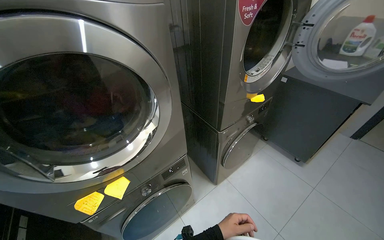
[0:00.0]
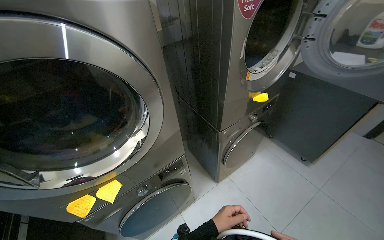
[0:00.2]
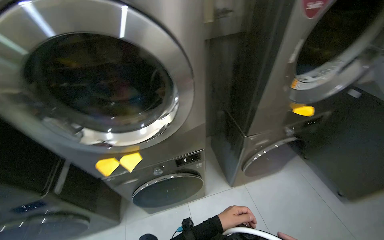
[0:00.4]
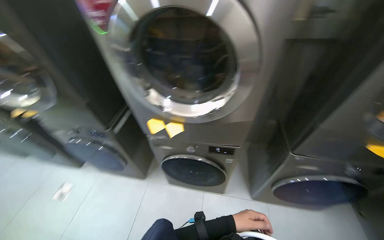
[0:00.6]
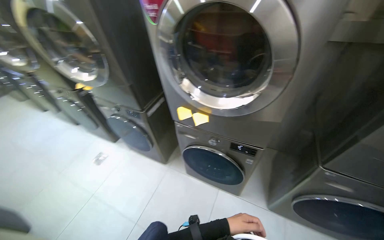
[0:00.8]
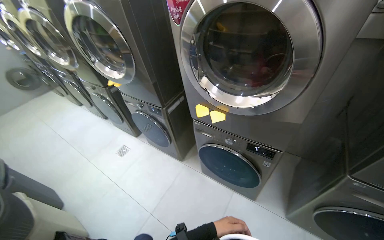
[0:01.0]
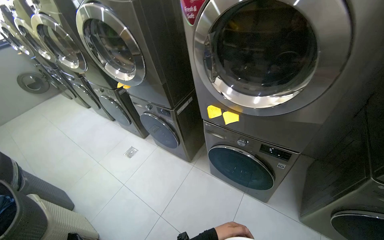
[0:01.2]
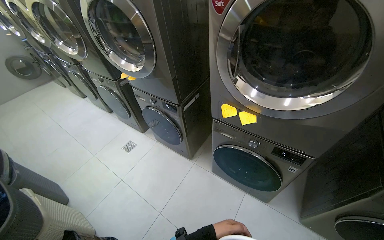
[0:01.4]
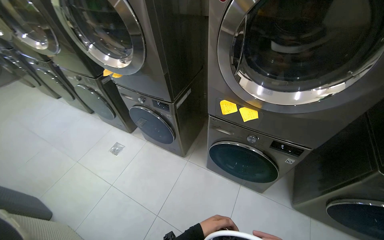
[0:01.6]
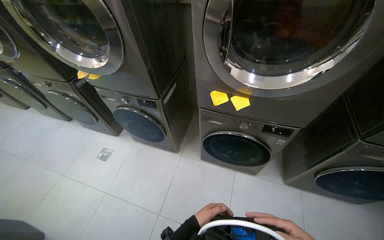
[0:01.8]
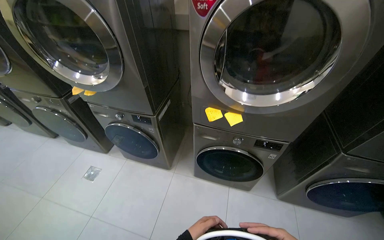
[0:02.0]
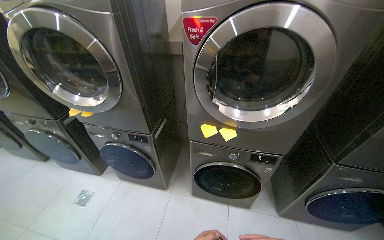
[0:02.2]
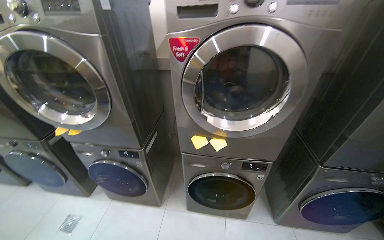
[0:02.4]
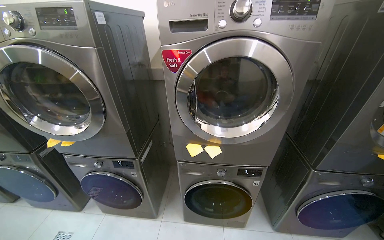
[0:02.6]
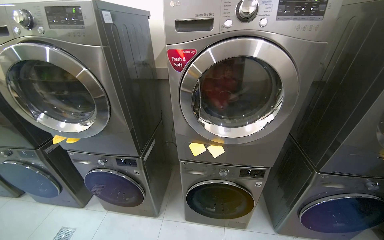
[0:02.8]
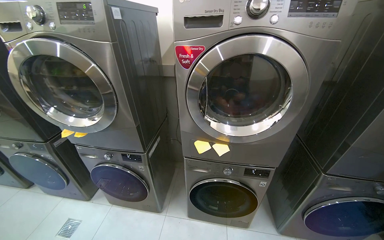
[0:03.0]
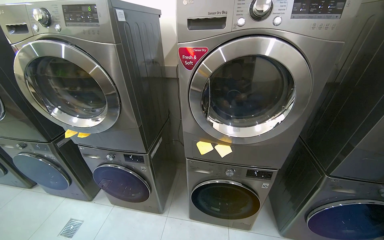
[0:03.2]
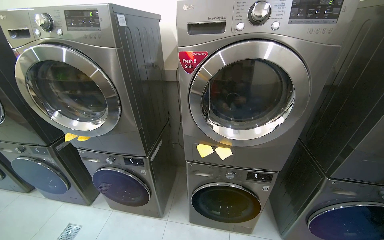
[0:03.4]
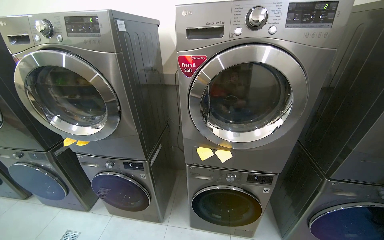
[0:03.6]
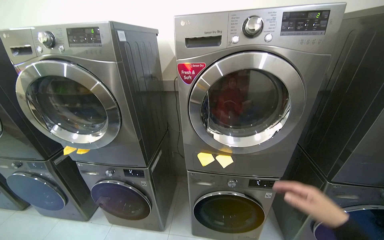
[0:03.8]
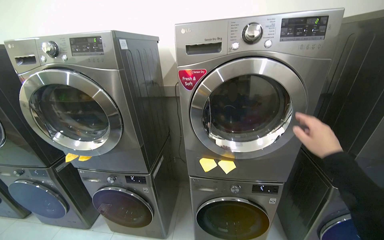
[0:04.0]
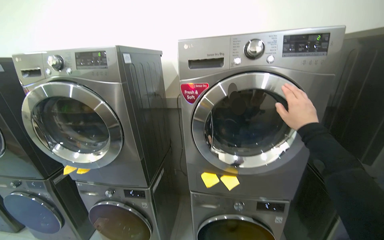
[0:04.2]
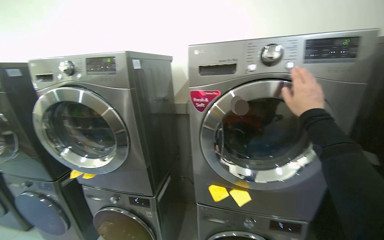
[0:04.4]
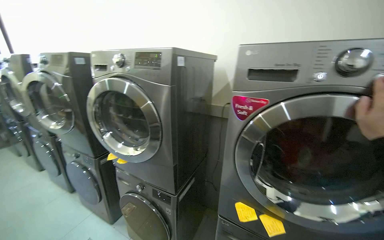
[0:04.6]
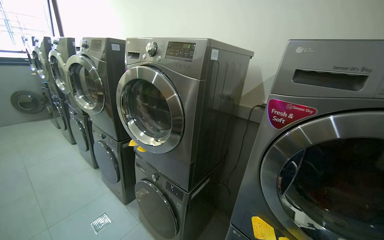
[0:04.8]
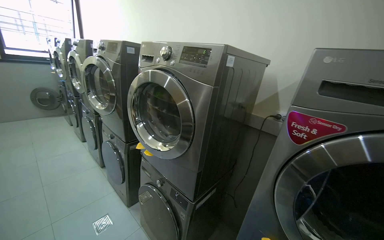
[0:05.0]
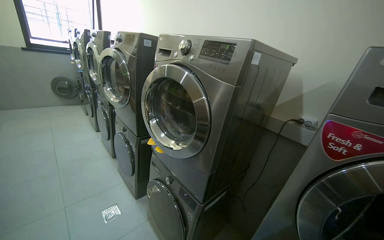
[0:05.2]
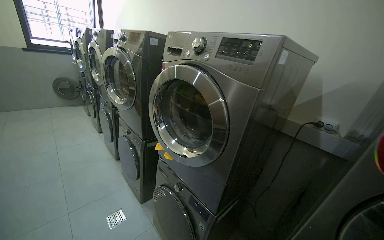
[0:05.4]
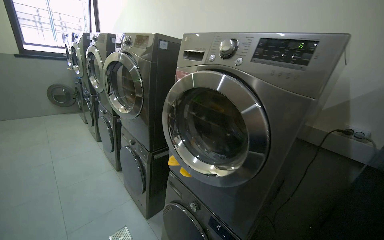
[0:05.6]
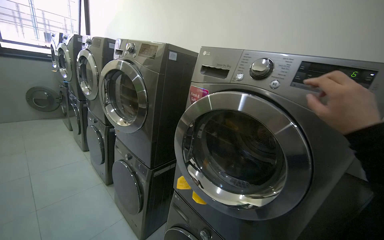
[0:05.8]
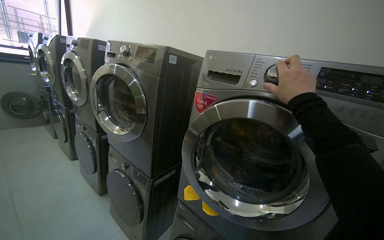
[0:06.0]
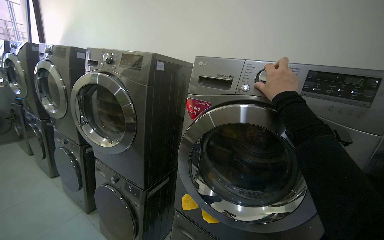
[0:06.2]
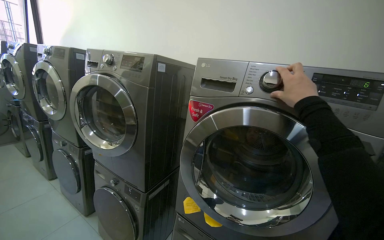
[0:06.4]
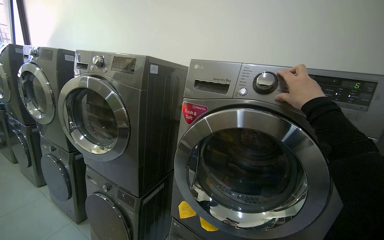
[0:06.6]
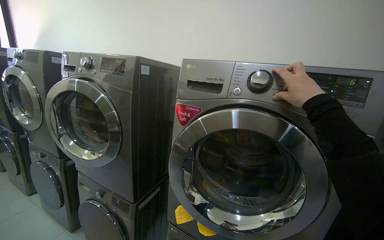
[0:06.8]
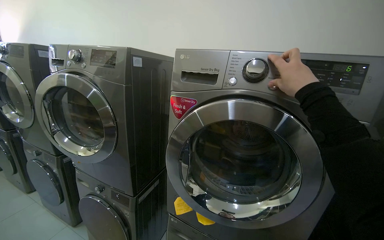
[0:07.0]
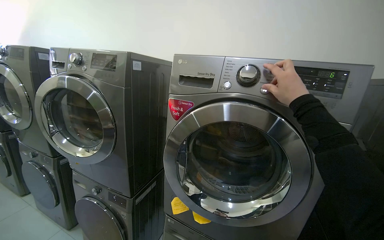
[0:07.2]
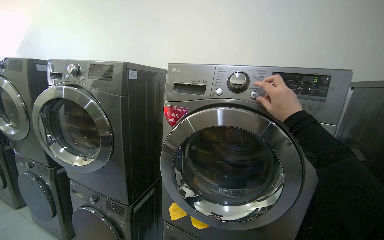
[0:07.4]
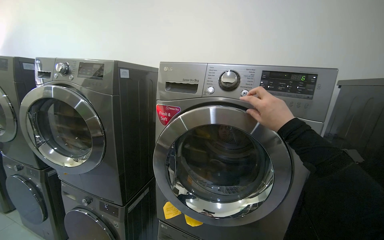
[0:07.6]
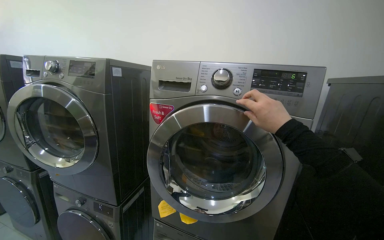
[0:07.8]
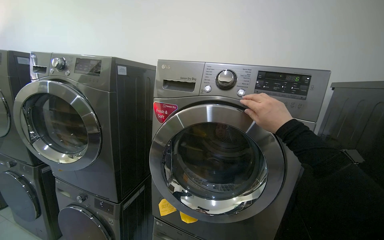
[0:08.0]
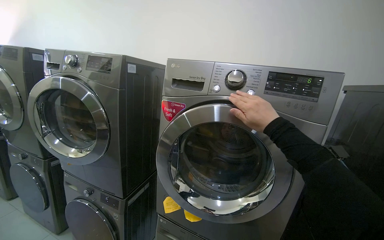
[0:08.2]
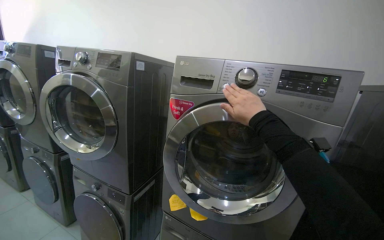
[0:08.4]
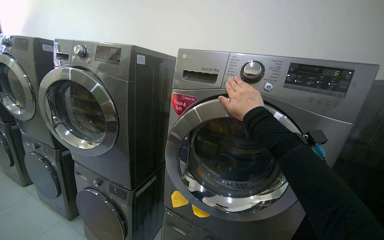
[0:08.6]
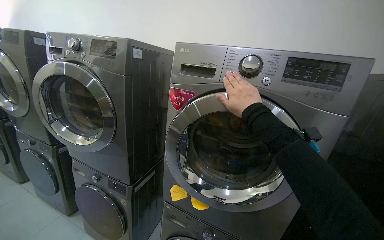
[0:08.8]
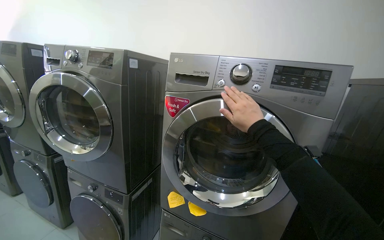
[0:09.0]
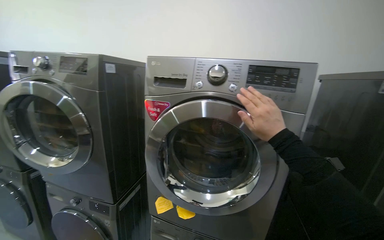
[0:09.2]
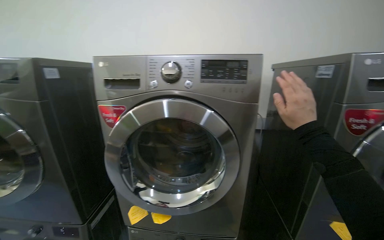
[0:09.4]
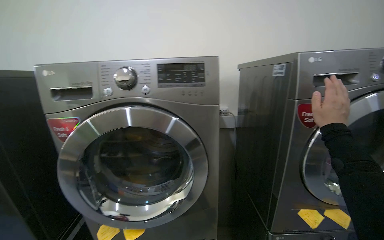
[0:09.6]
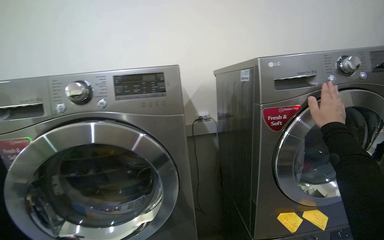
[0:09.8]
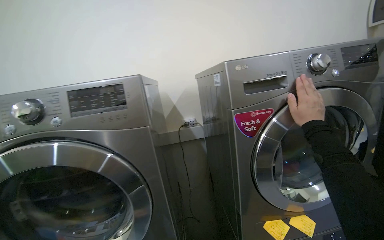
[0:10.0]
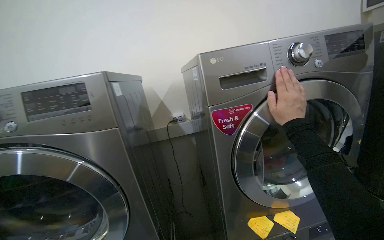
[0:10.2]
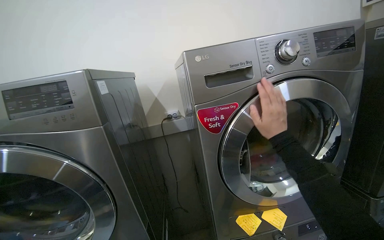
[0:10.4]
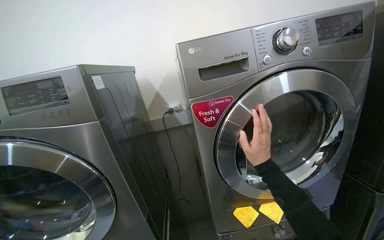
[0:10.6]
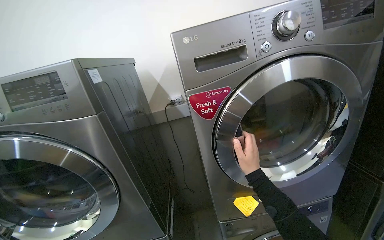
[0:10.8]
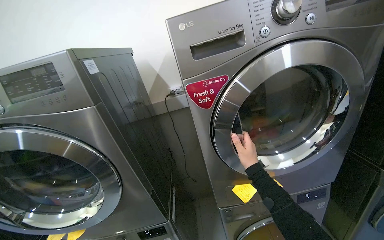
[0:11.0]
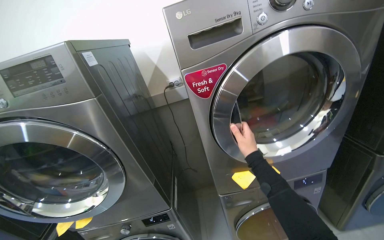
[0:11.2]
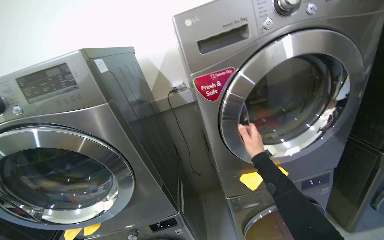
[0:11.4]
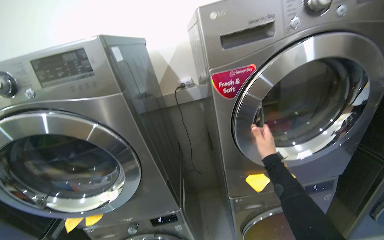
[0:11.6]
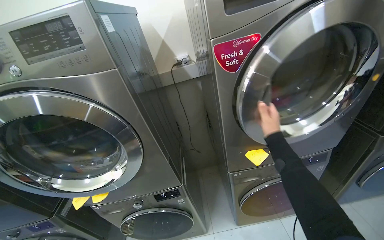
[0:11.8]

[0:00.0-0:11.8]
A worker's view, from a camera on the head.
Job: managing laundry.
The whole recording: Unloading and folding laundry. The worker unloads clothes from the dryer, folds them, and places them into a laundry basket.
0:00.0 to 0:01.4: The wearer looks about 70 degrees further to the left.
0:01.4 to 0:03.0: The head turns to the right by approximately 25 degrees. The view tips upward by about 15 degrees.
0:03.0 to 0:04.4: The view tilts some 10 degrees upward.
0:04.4 to 0:06.0: The camera travels roughly 60 cm. The head turns to the left by approximately 30 degrees.
0:06.0 to 0:07.4: The head turns to the right by some 15 degrees.
0:07.4 to 0:08.8: The right hand travels to the left by some 15 cm.
0:08.8 to 0:10.4: The head travels approximately 50 cm. The wearer's head swings some 35 degrees to the right.
0:10.4 to 0:11.8: The camera pitches downward, by roughly 20 degrees.

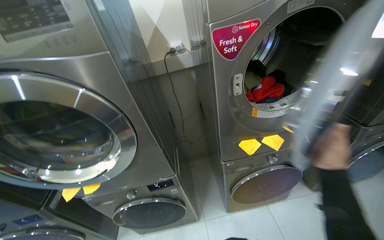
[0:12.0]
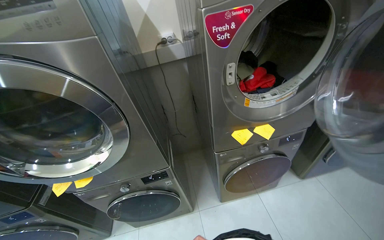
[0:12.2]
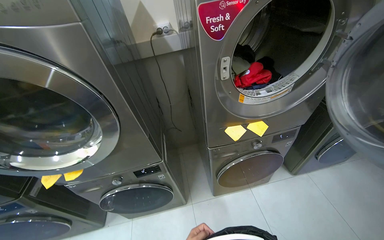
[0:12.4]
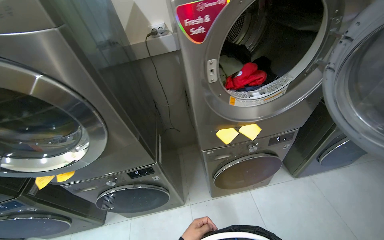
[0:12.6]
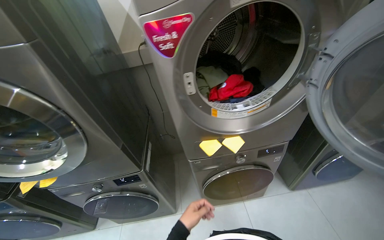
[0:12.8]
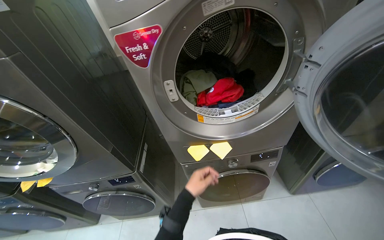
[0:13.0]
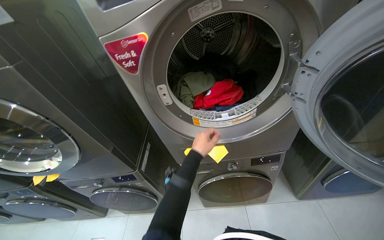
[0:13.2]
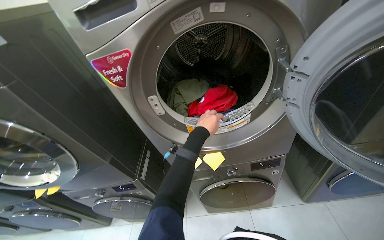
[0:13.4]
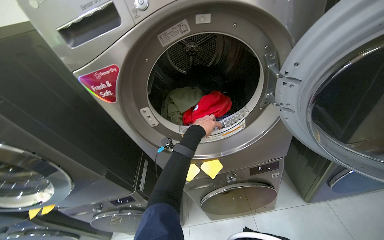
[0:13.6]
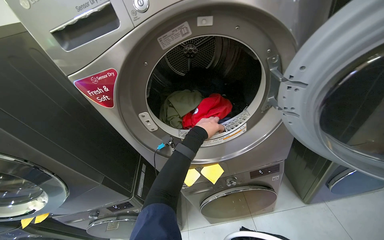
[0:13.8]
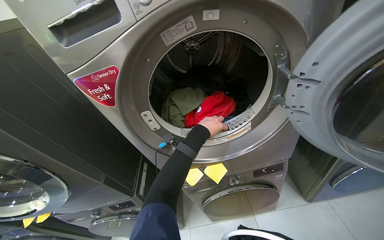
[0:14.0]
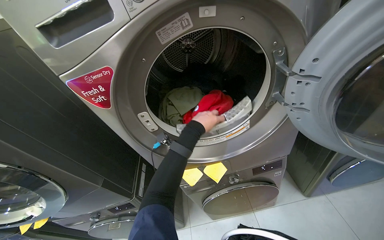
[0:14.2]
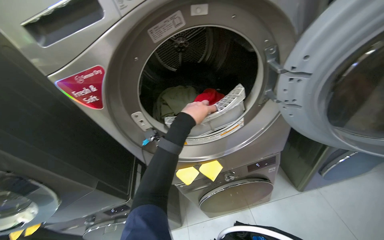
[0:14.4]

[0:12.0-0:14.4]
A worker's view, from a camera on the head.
Job: managing laundry.
The whole recording: Unloading and folding laundry. The worker unloads clothes from the dryer, folds them, and places them into a laundry basket.
0:13.2 to 0:14.4: The left hand shifts some 20 cm up the picture.

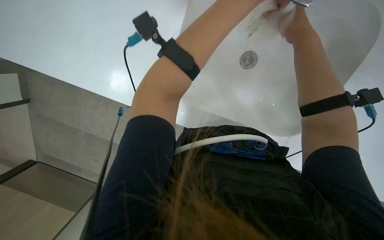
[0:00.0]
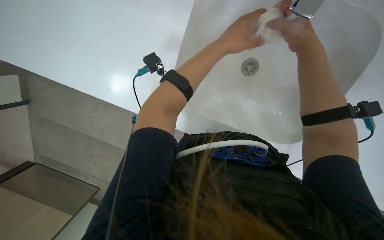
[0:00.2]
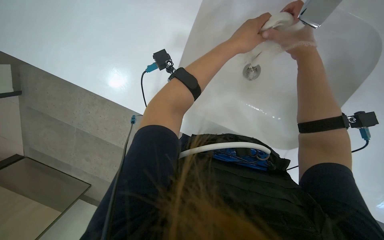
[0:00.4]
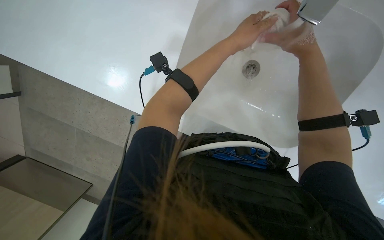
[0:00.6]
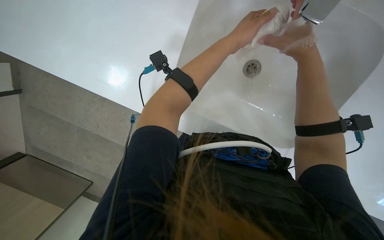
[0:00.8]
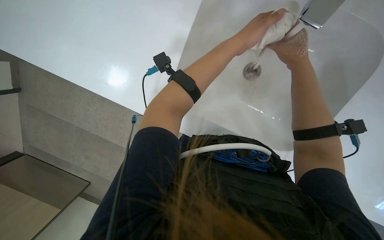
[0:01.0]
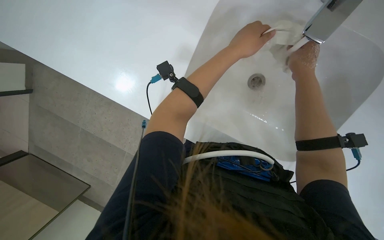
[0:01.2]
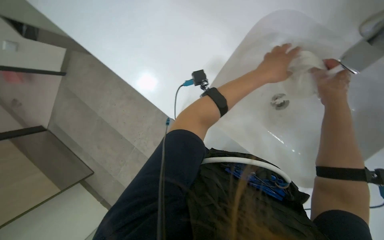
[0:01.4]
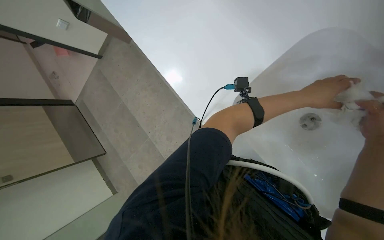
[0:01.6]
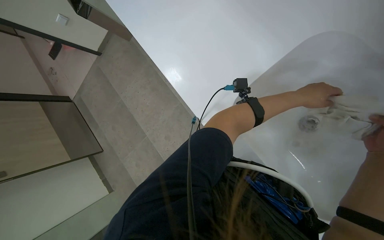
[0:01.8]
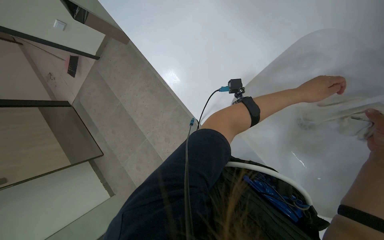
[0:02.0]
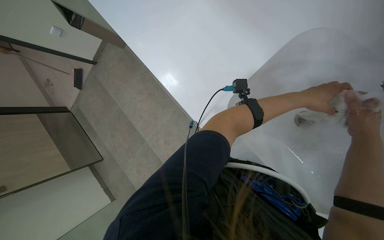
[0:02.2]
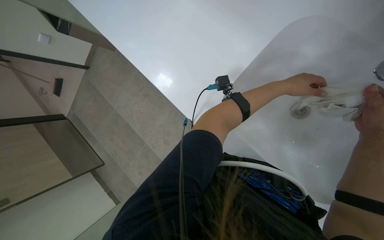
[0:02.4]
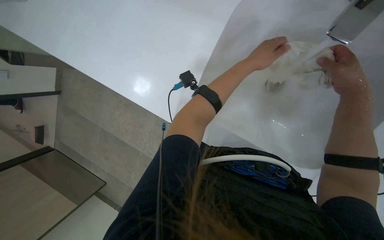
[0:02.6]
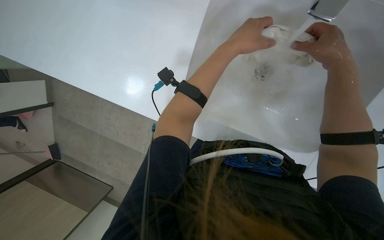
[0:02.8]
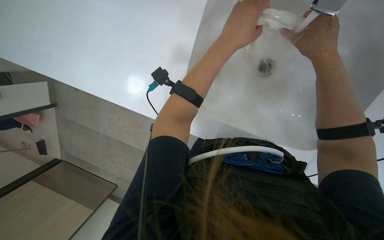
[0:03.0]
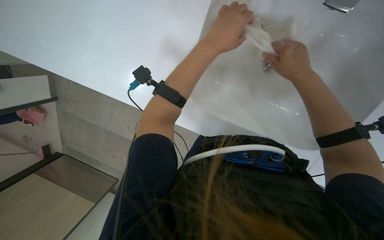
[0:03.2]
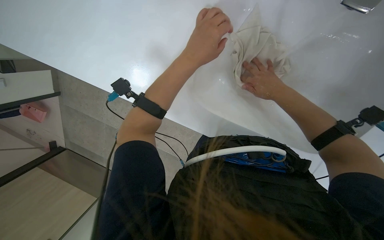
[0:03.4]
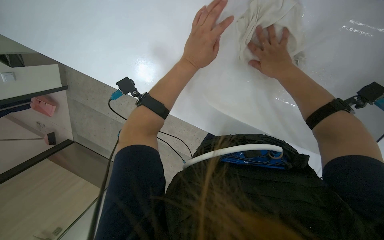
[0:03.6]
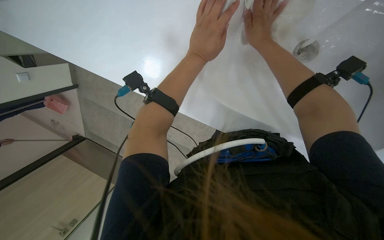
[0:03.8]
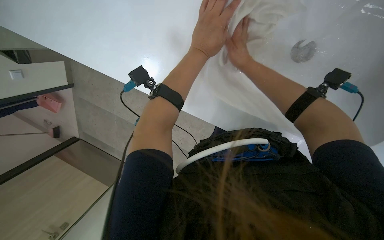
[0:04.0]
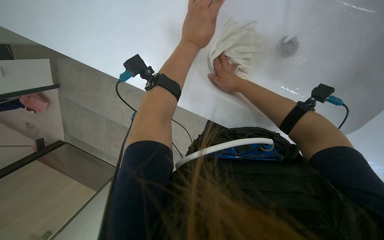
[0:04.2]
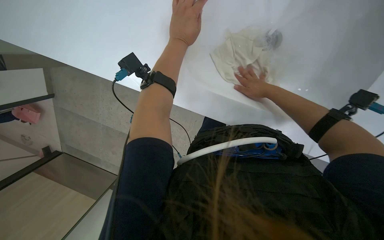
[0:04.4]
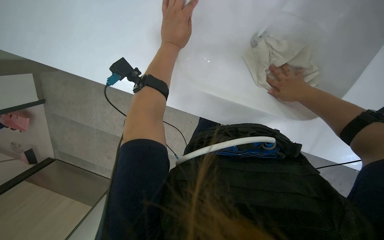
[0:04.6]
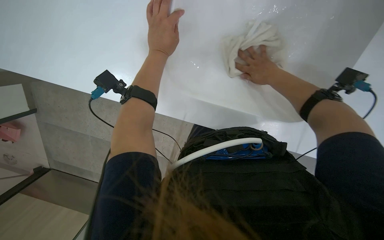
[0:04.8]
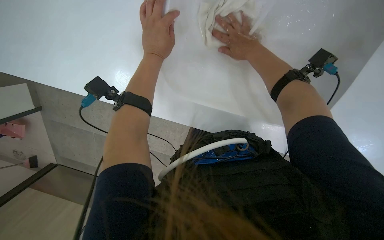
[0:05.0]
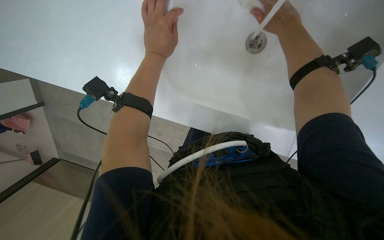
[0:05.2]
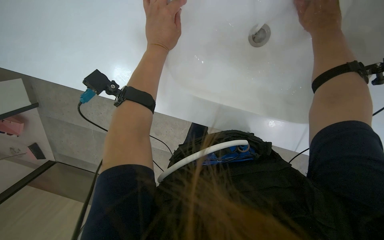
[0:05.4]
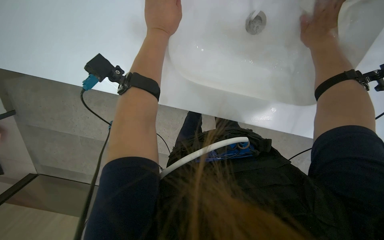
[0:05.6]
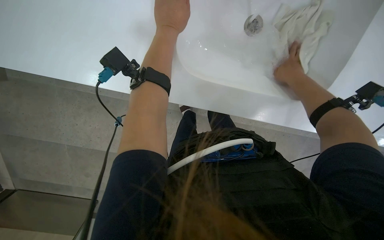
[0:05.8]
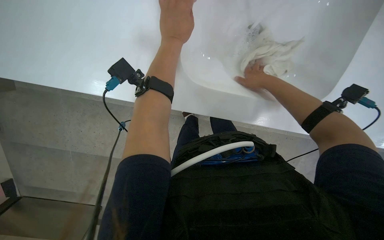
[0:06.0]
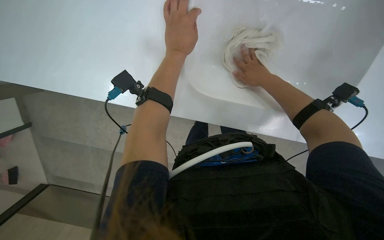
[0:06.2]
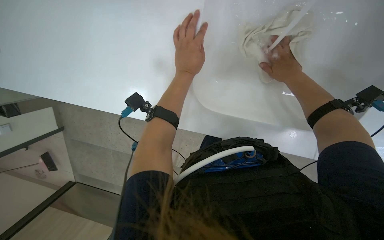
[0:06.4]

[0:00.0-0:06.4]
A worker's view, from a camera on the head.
Job: preparing cleaning supplies.
The whole recording: Washing cleaning cloth. The worker washes a cleaning cloth in the sink.
0:00.0 to 0:01.6: Everything in view rotates about 30 degrees clockwise.
0:01.6 to 0:03.2: The scene turns about 30 degrees counterclockwise in the picture. The left hand heads to the left, covering approximately 10 cm.
0:03.2 to 0:04.8: The right hand moves roughly 15 cm to the left and comes back.
0:04.8 to 0:06.4: The right hand moves left and right over roughly 20 cm, changing direction 2 times.
